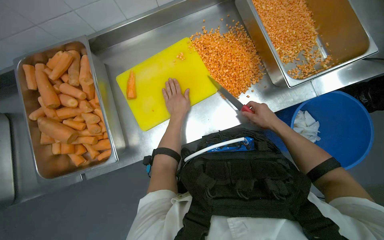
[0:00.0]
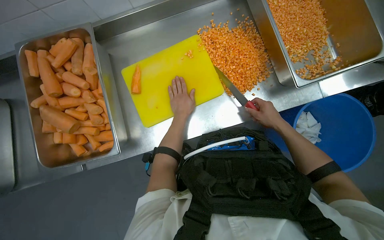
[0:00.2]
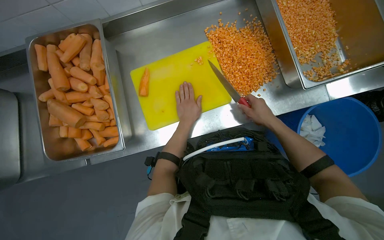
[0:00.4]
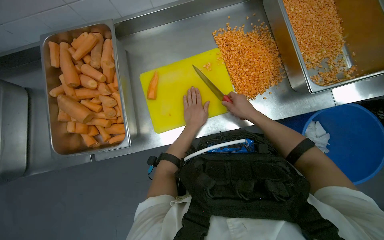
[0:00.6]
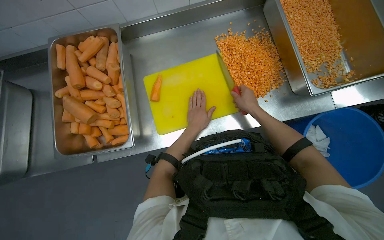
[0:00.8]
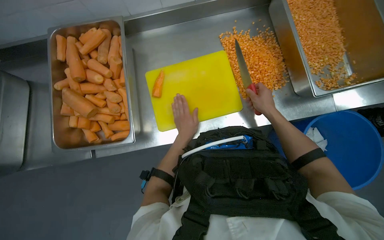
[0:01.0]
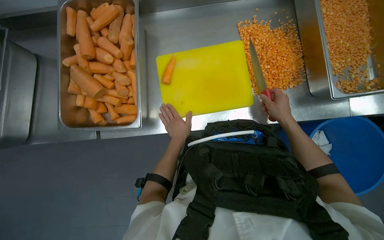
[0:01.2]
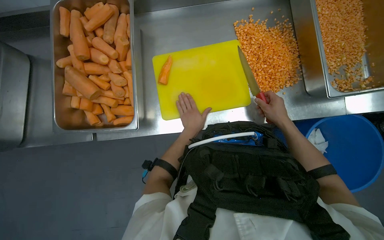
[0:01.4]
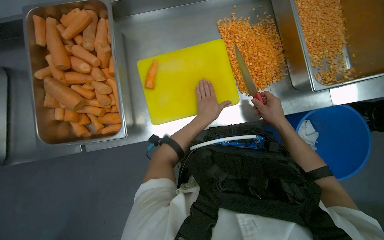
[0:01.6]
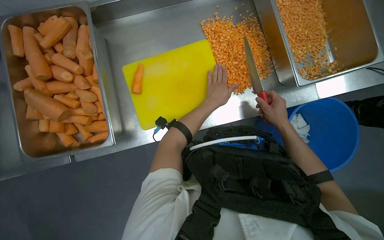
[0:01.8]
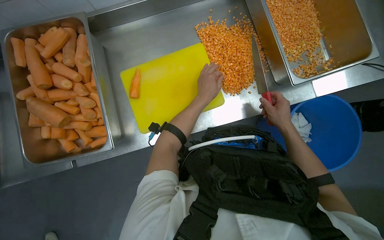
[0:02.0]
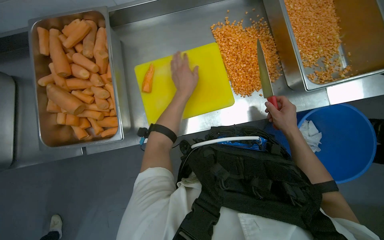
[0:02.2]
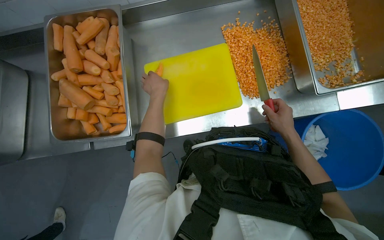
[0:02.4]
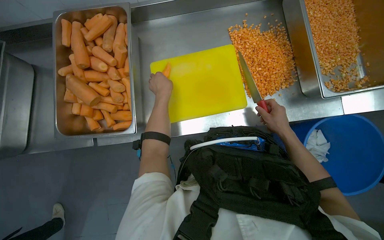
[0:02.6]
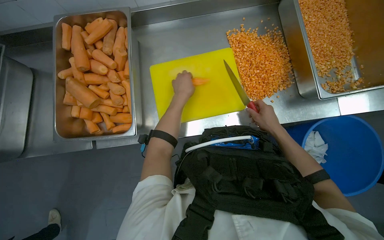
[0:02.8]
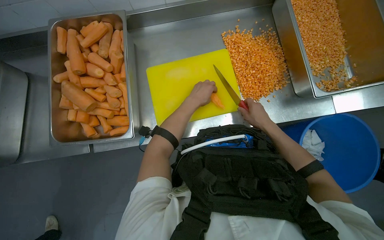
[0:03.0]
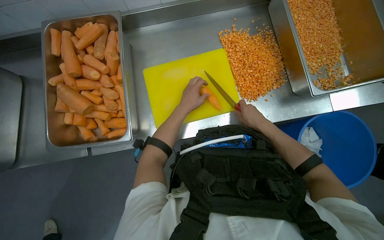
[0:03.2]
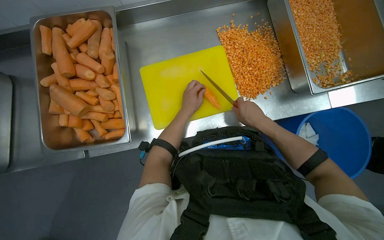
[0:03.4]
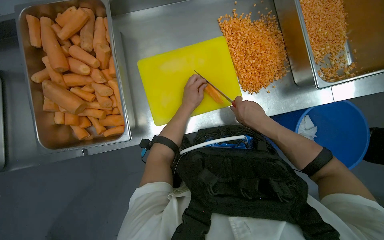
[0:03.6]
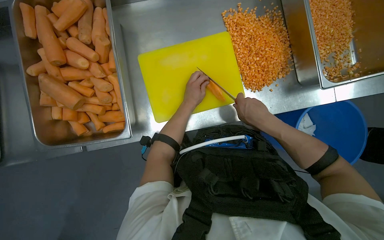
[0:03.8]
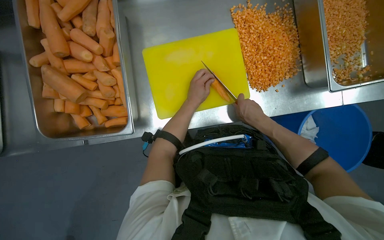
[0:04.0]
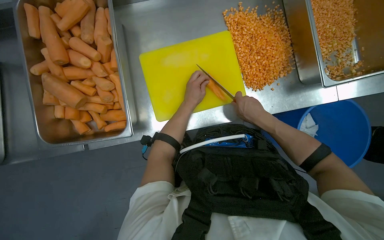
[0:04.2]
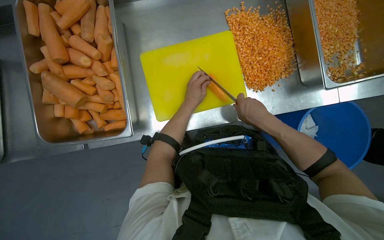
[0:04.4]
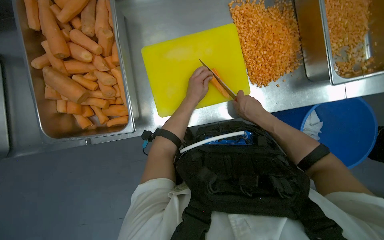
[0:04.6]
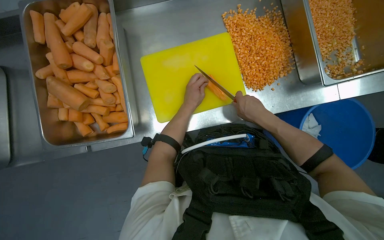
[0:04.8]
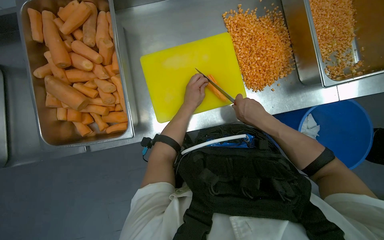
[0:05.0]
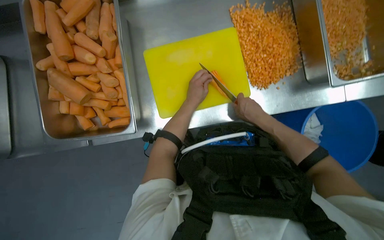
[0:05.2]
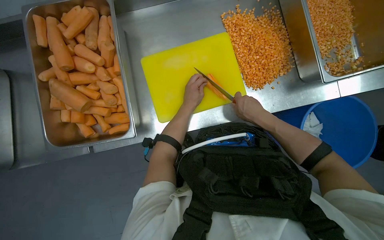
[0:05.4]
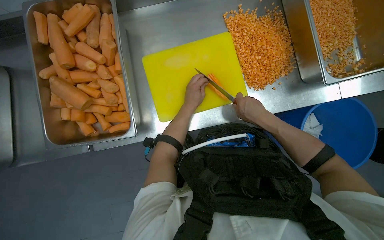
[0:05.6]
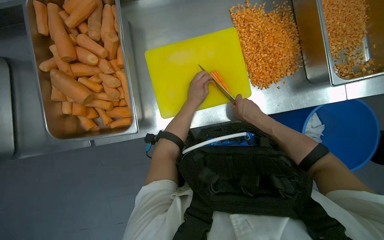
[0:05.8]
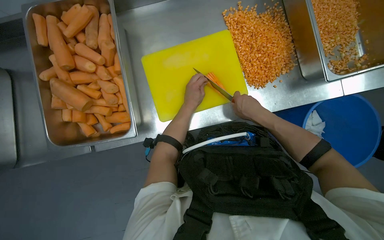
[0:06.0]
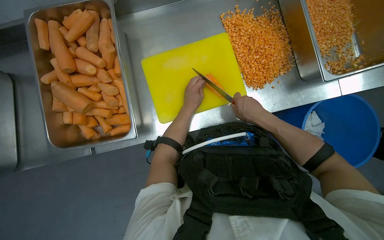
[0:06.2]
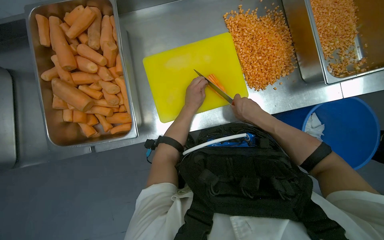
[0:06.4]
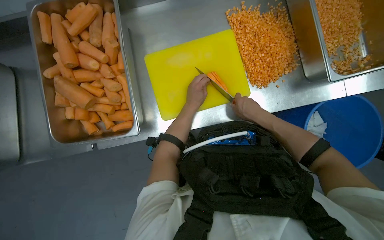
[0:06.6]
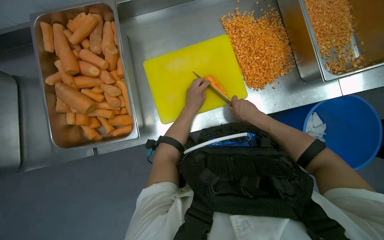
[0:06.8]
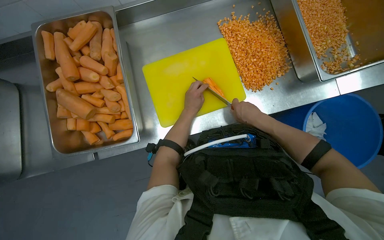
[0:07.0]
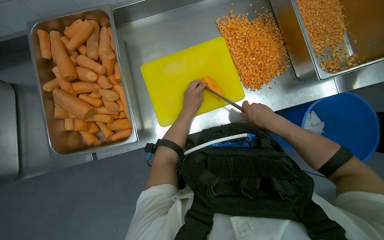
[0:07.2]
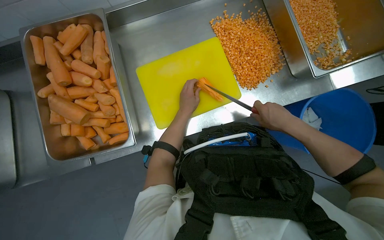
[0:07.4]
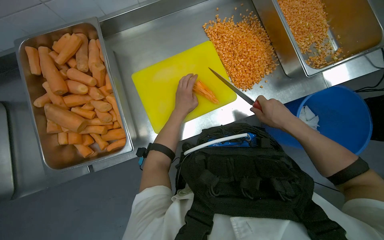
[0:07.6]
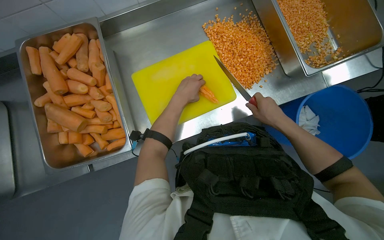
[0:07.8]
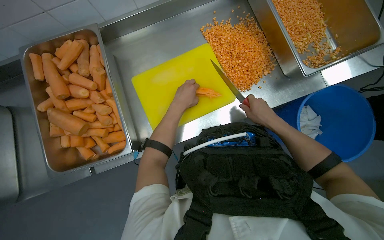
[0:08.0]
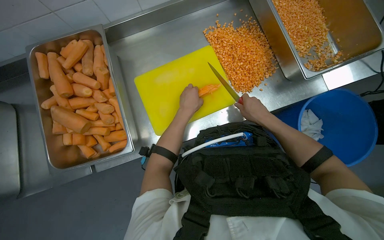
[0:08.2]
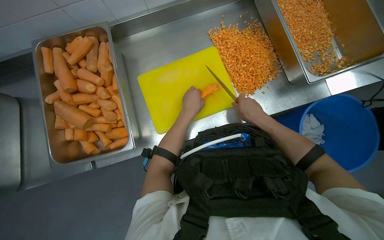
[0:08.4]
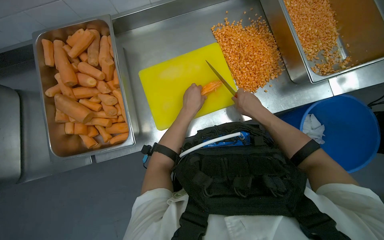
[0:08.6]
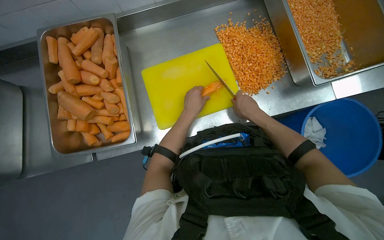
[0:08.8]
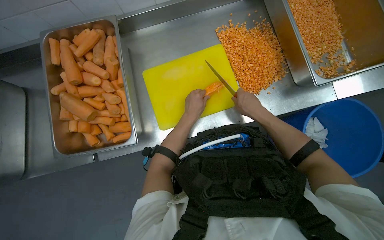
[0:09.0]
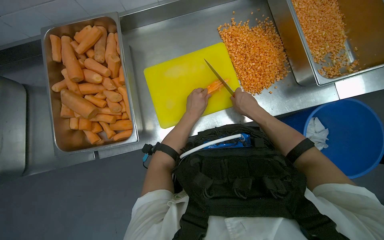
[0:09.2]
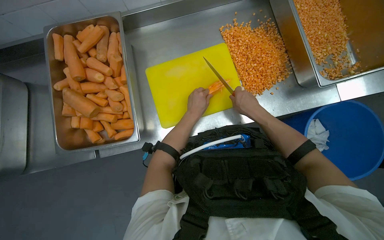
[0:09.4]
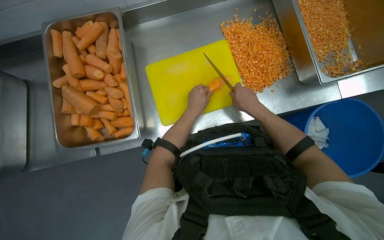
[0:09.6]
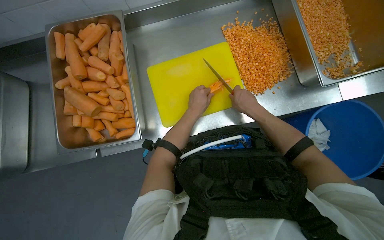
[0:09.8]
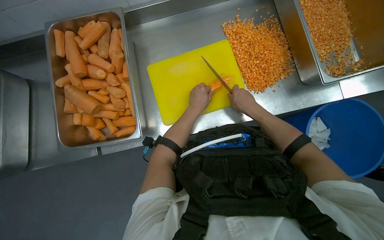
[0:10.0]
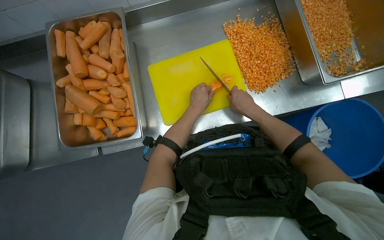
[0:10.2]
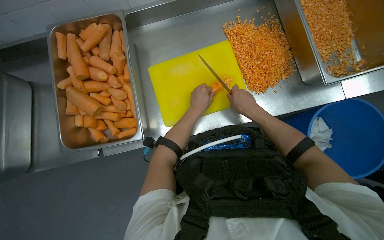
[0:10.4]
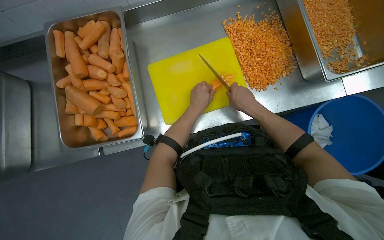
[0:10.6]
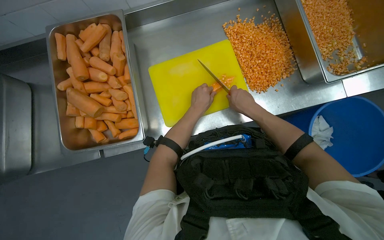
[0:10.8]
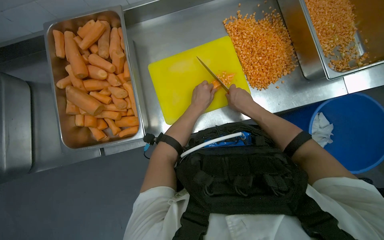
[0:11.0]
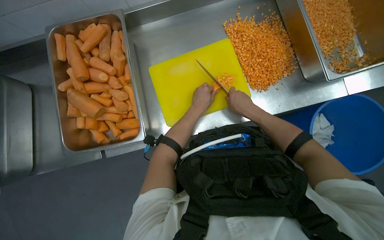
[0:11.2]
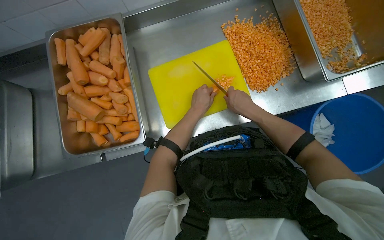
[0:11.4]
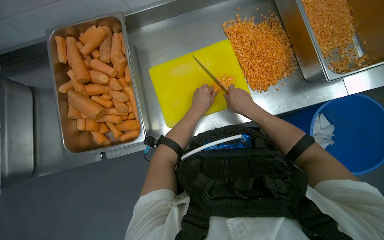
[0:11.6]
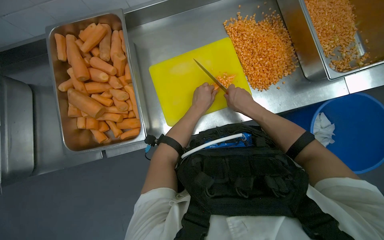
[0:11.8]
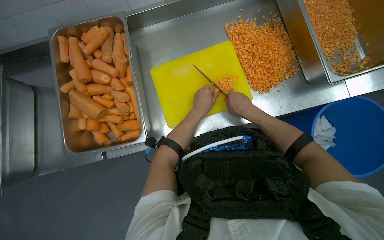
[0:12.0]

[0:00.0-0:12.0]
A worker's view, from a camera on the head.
Job: preparing food.
The whole recording: Dicing carrots on cutting board. The worker continues dicing carrots on a yellow cutting board and pushes the diced pieces into a metal tray.
0:00.0 to 0:01.6: The right hand goes to the left and returns, approximately 15 cm each way.
0:01.6 to 0:03.0: The left hand reaches roughly 15 cm to the left, then returns.
0:04.4 to 0:06.0: The hands work in one place, with small movements.
0:06.0 to 0:07.6: The right hand travels to the right by approximately 15 cm.
0:07.6 to 0:09.0: The left hand travels nearer to the camera by about 10 cm; the right hand shifts about 15 cm to the left.
0:09.0 to 0:12.0: The hands make small movements and keep their place.

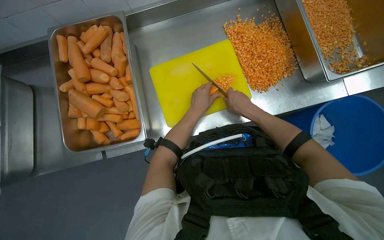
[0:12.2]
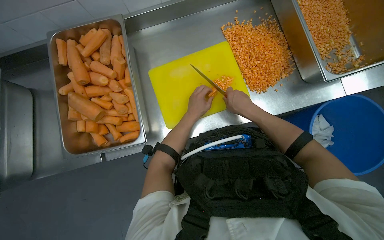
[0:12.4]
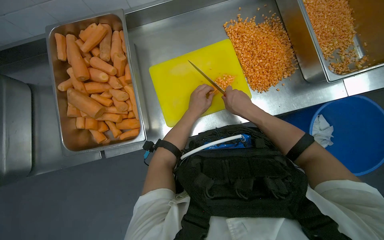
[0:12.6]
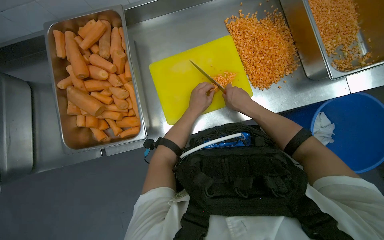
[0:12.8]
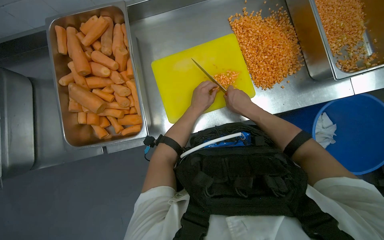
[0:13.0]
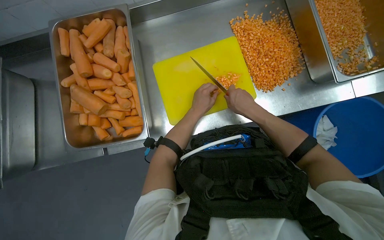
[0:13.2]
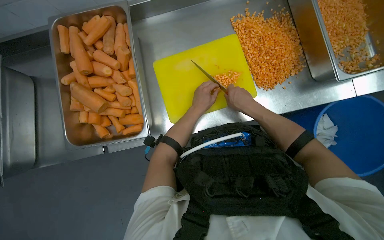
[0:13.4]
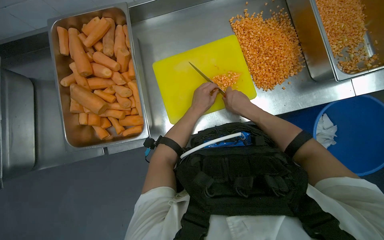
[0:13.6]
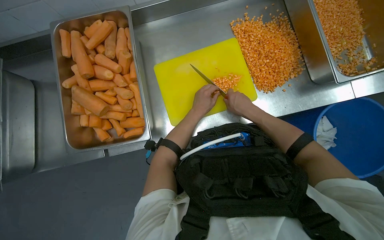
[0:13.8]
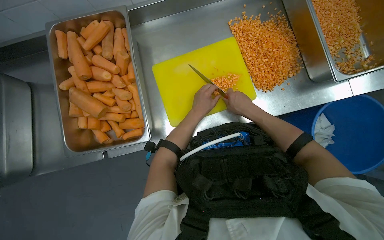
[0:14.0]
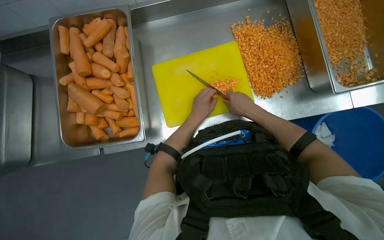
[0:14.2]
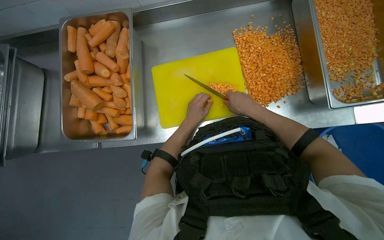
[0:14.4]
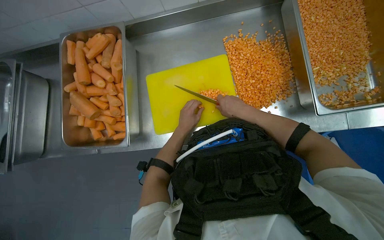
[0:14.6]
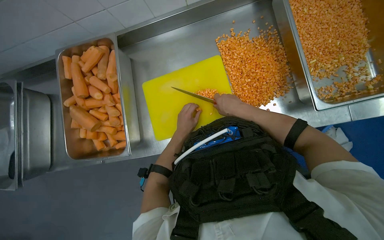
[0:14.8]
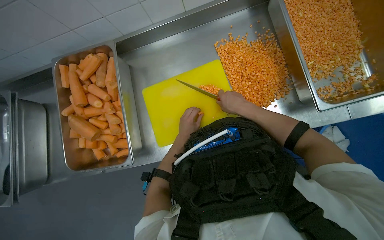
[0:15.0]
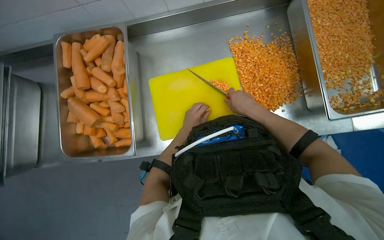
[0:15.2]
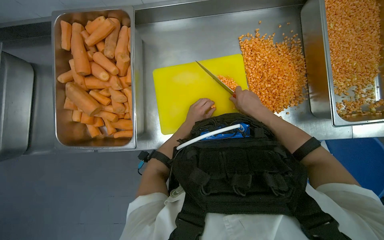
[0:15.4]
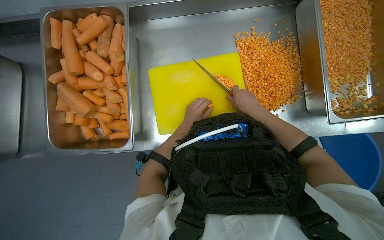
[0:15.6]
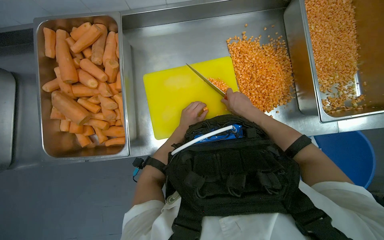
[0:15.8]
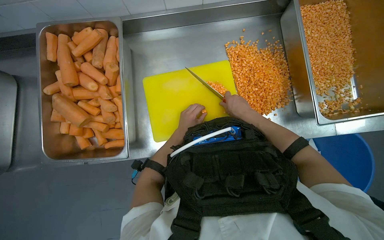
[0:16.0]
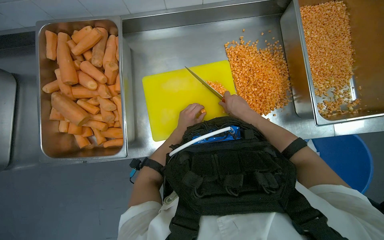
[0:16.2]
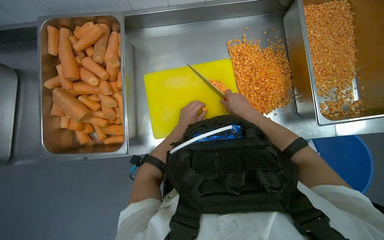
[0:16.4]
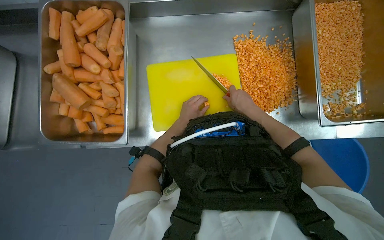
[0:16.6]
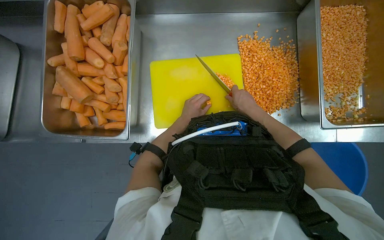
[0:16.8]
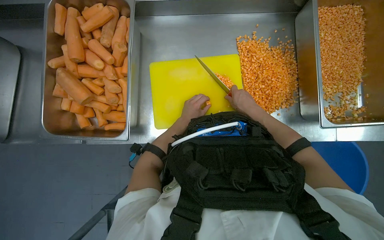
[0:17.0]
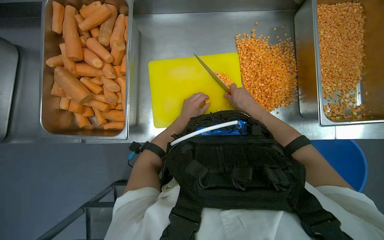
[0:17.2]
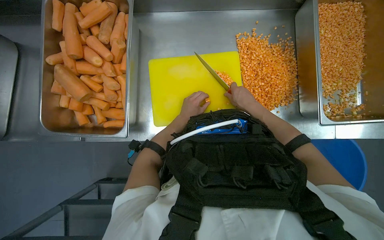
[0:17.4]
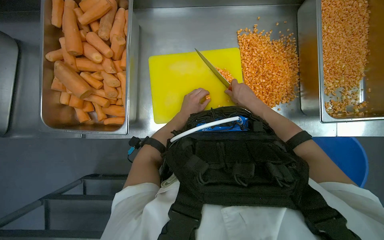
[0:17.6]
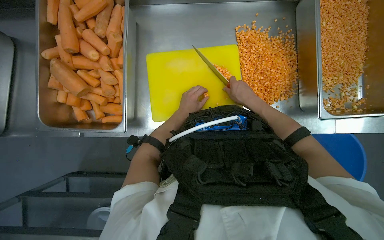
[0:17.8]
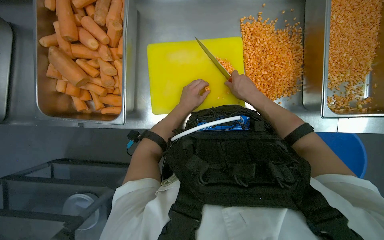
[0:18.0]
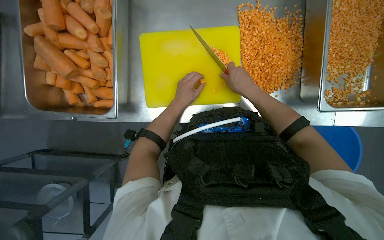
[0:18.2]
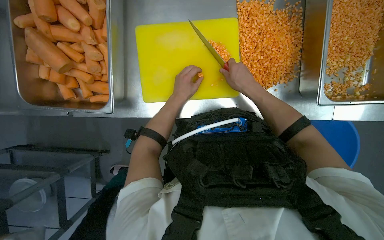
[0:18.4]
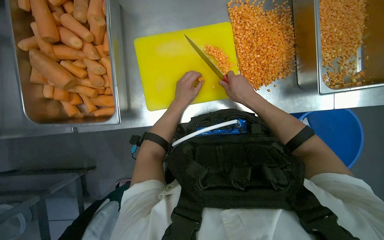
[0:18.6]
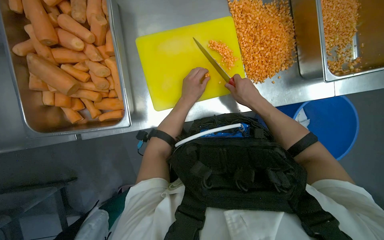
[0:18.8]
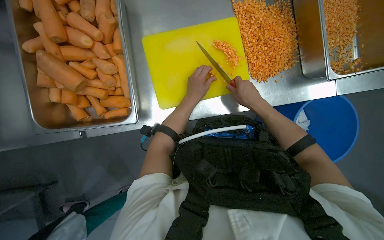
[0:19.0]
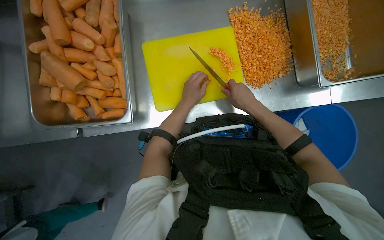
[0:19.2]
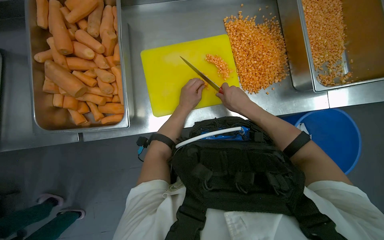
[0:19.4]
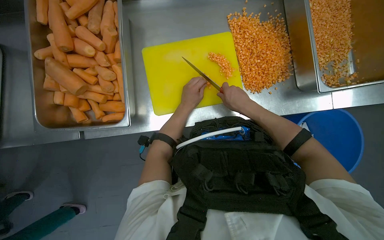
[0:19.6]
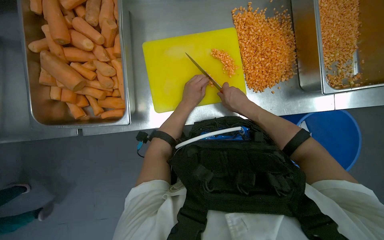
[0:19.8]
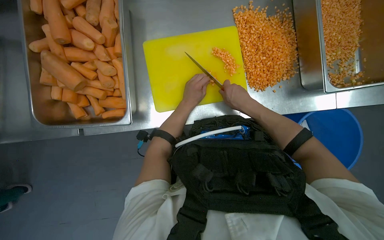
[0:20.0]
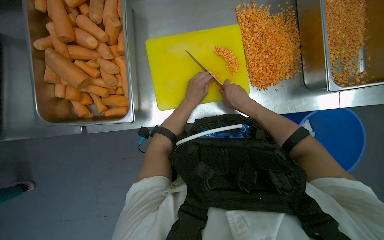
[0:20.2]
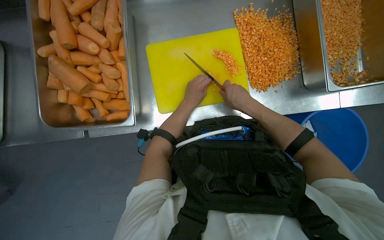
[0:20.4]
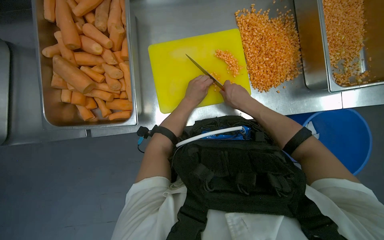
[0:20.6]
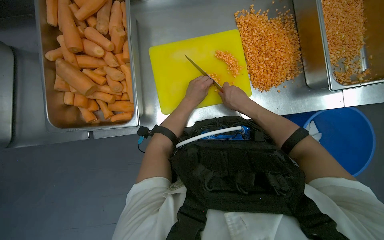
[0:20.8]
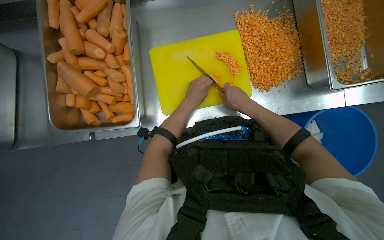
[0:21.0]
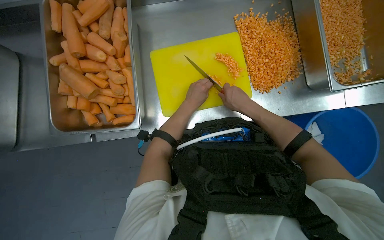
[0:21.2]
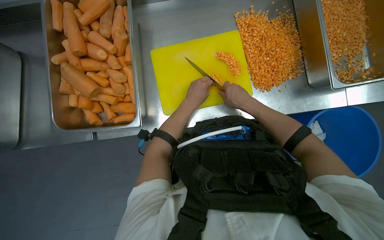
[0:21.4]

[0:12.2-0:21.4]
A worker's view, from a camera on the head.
Job: preparing food.
The whole recording: Dicing carrots on cutting board. The worker continues dicing carrots on a yellow cutting board and pushes the diced pieces into a metal tray.
0:12.2 to 0:13.8: The hands stay close to where they were, moving slightly.
0:15.2 to 0:16.8: The hands are busy where they are.
0:16.8 to 0:18.4: The hands make small movements and keep their place.
0:19.8 to 0:21.4: The hands stay close to where they were, moving slightly.
